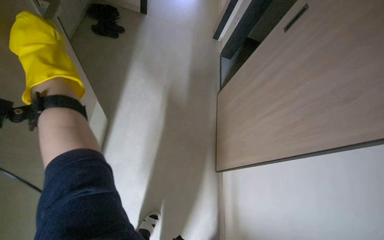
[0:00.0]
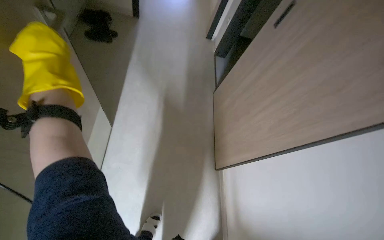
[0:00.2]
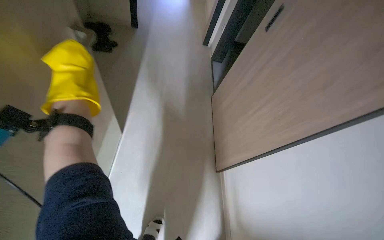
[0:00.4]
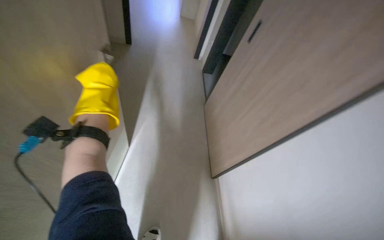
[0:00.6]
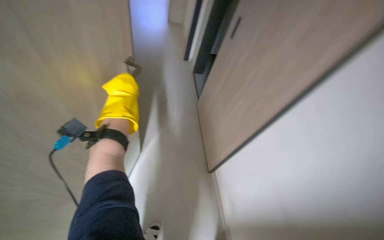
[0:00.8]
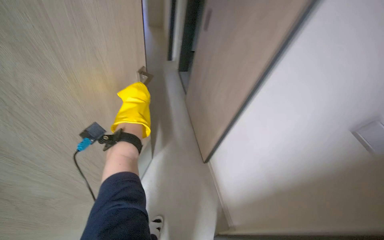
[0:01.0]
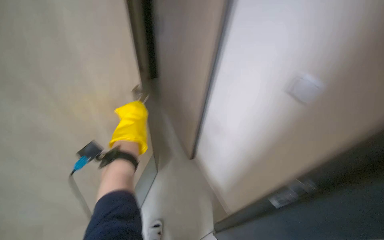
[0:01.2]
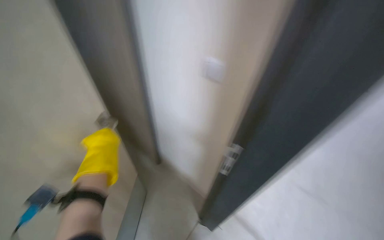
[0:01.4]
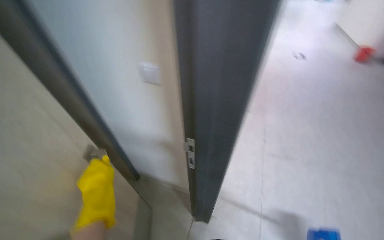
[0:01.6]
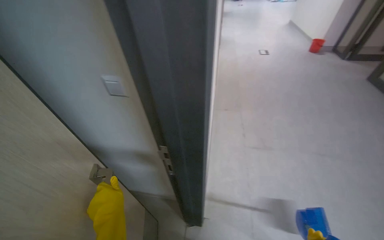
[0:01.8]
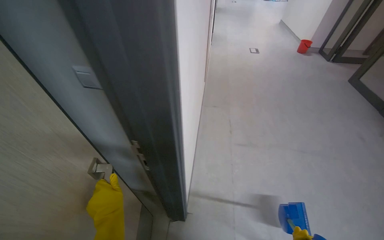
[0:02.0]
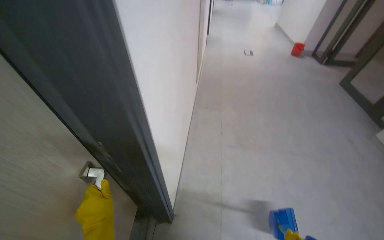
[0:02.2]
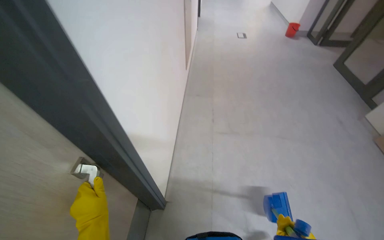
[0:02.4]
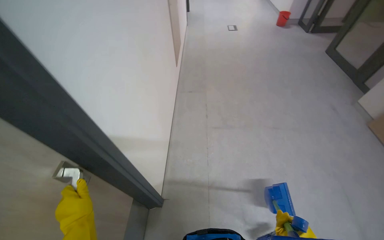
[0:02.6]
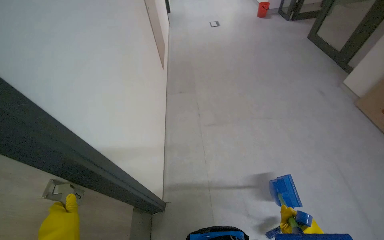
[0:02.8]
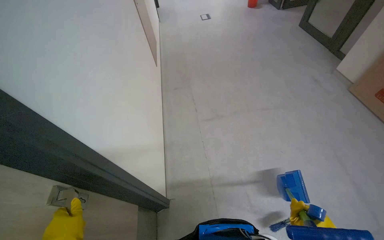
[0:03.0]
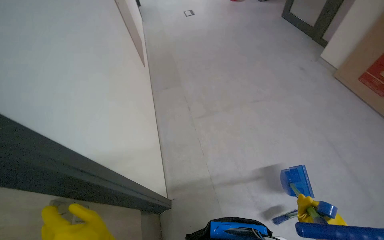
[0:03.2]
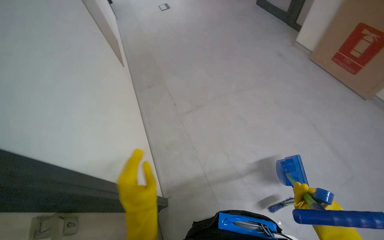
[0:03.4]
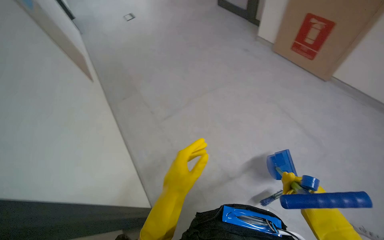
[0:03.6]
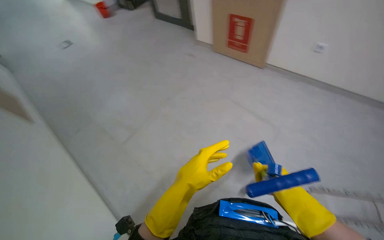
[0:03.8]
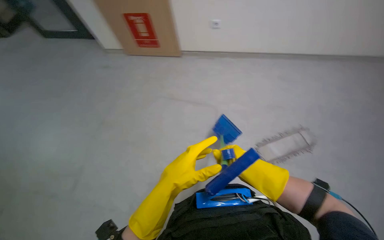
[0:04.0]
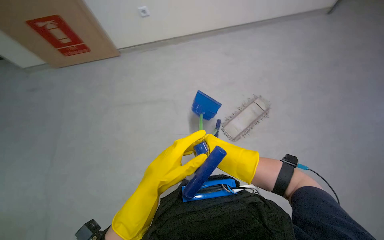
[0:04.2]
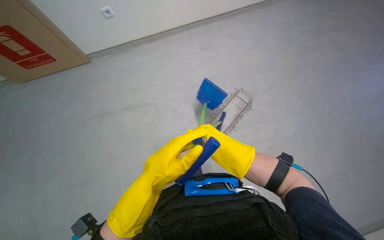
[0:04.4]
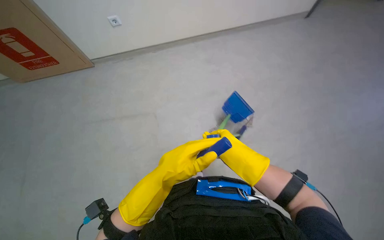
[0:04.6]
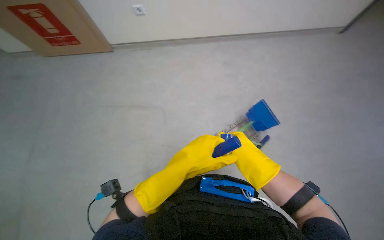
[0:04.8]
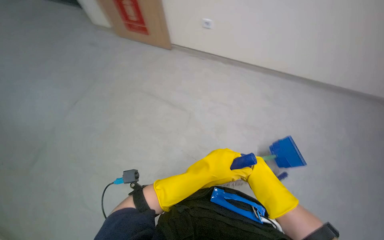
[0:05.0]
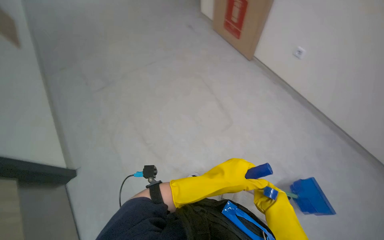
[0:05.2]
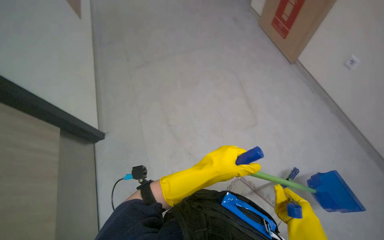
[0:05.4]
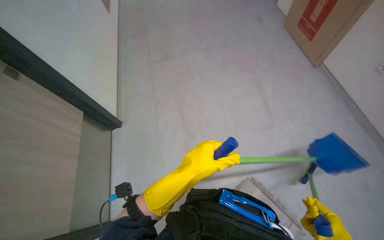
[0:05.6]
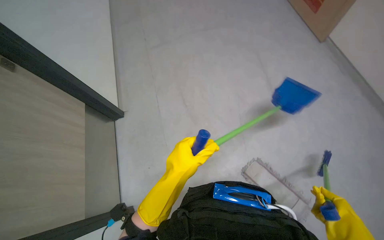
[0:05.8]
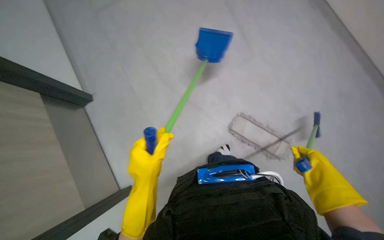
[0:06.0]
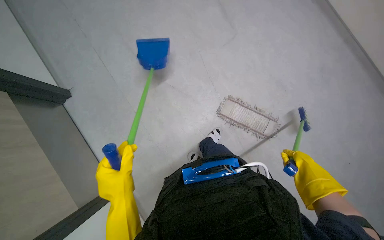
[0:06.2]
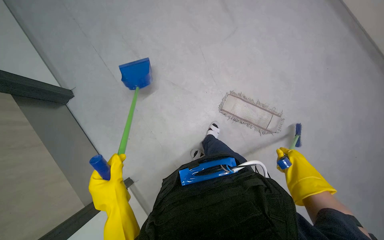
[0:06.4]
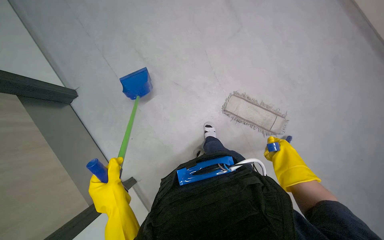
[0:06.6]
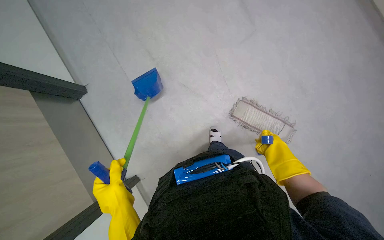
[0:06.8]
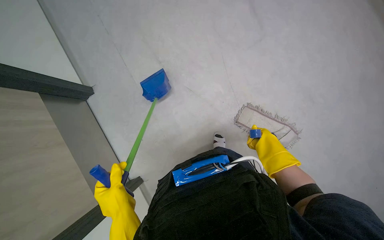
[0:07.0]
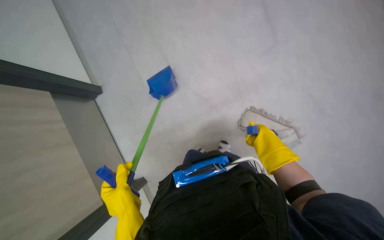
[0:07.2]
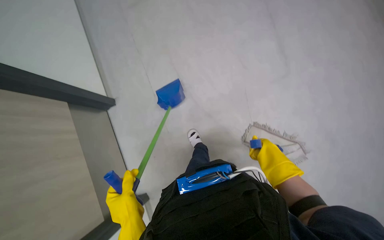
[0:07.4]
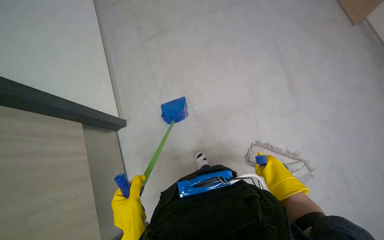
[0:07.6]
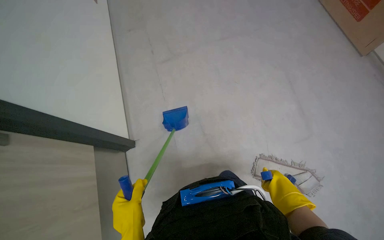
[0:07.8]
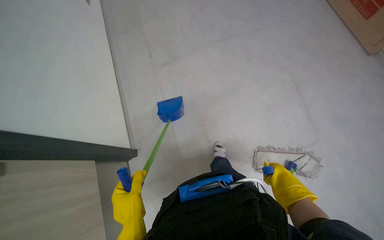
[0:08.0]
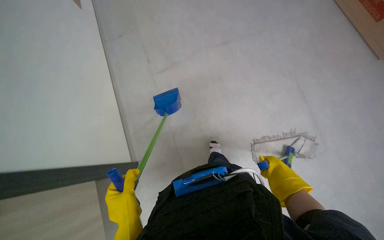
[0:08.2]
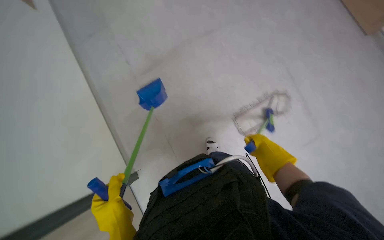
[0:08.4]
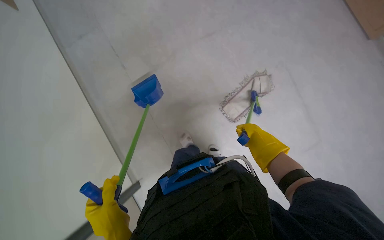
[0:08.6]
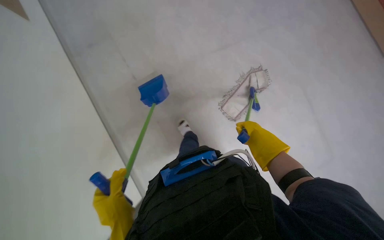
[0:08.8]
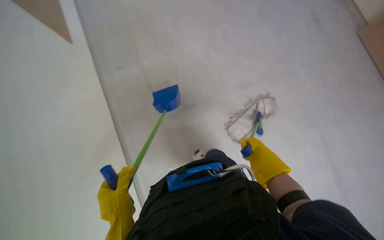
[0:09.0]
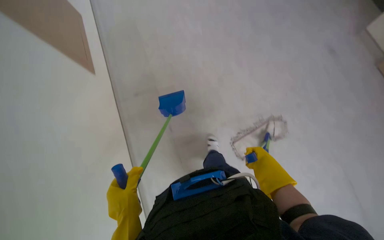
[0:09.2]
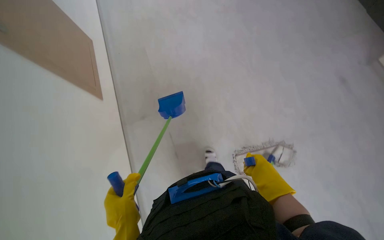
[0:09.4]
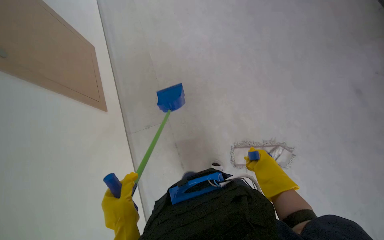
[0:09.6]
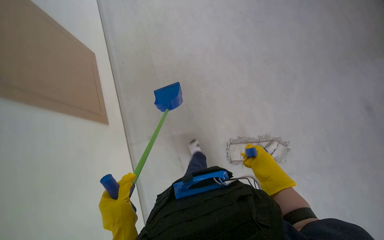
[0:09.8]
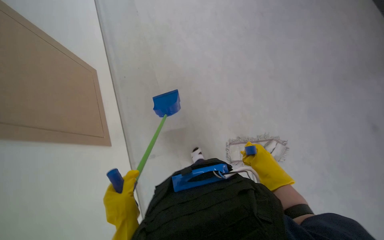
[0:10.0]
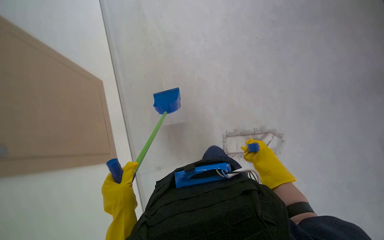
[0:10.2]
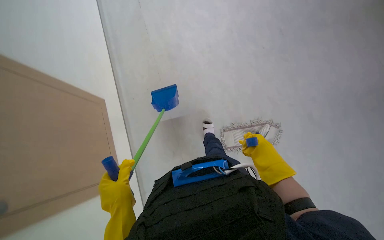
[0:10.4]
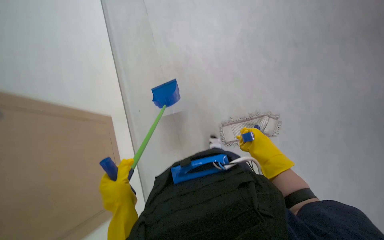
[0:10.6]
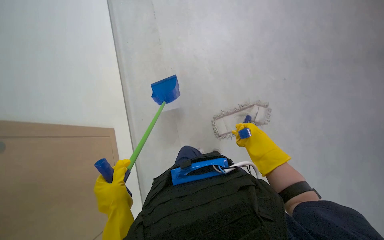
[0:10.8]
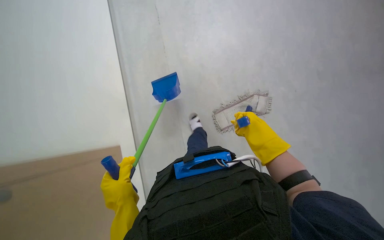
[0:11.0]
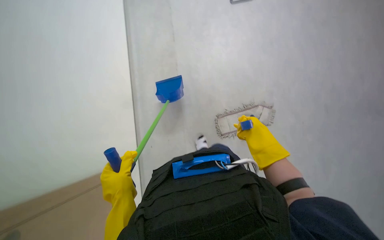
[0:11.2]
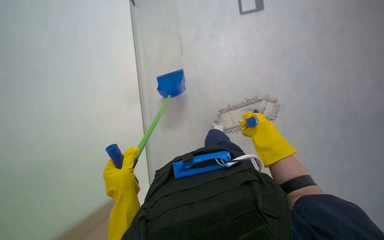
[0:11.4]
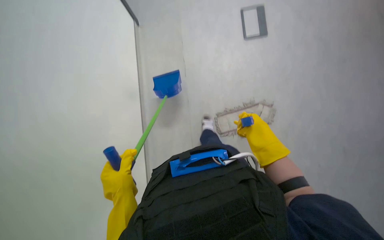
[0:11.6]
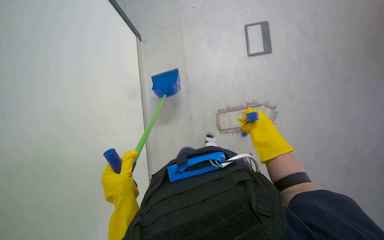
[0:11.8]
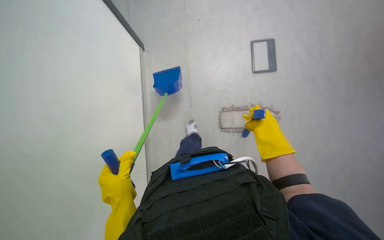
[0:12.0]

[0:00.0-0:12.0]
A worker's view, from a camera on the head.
Job: sweeping floor.
The whole recording: Sweeping and collecting debris from floor. The worker sweeps debris from the floor with a brush and collects it with a dustpan.
0:01.6 to 0:03.0: The wearer looks approximately 35 degrees further to the right.
0:03.0 to 0:04.4: The head rotates approximately 85 degrees to the right.
0:04.4 to 0:06.0: The head rotates roughly 20 degrees to the left.
0:06.0 to 0:07.6: The right hand moves to the left, some 10 cm, and reaches about 20 cm farther from the camera, then returns.
0:07.6 to 0:09.0: The hands stay close to where they were, moving slightly.
0:09.0 to 0:10.4: The view tilts approximately 15 degrees upward.
0:10.4 to 0:12.0: The right hand moves up the picture, roughly 15 cm.

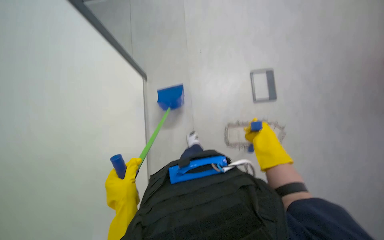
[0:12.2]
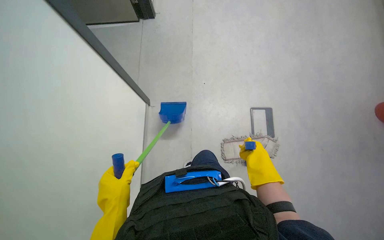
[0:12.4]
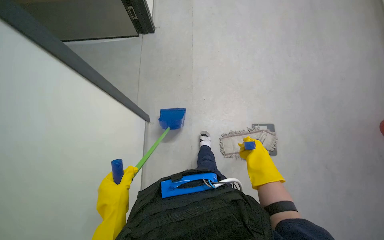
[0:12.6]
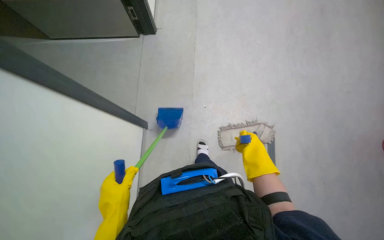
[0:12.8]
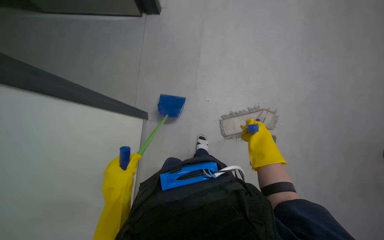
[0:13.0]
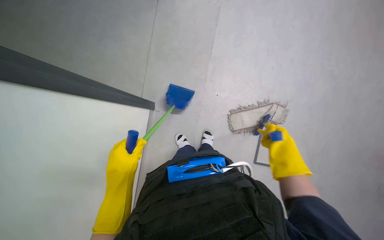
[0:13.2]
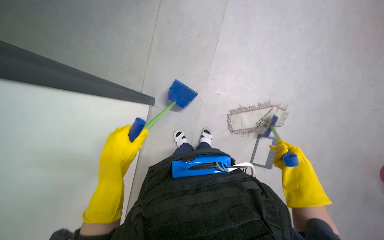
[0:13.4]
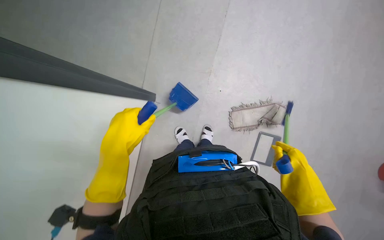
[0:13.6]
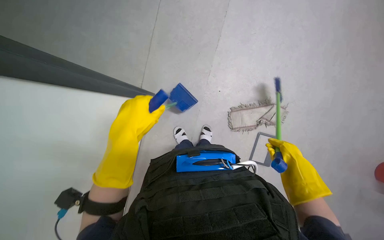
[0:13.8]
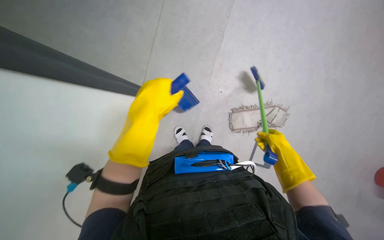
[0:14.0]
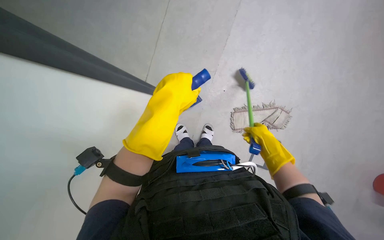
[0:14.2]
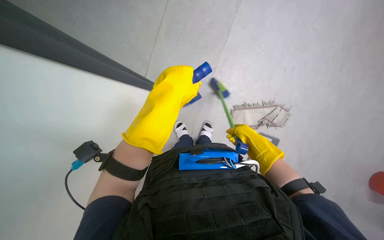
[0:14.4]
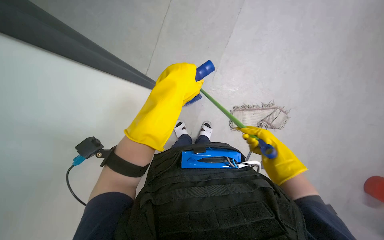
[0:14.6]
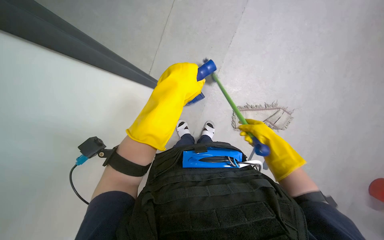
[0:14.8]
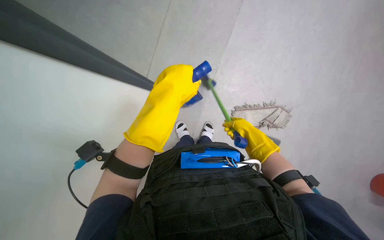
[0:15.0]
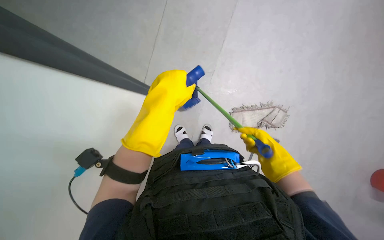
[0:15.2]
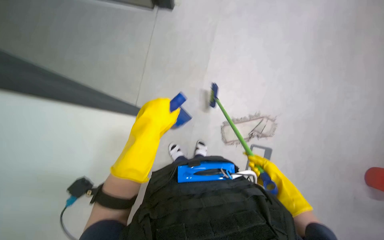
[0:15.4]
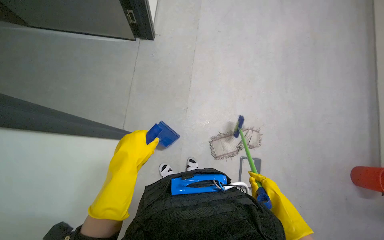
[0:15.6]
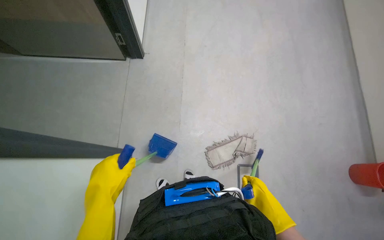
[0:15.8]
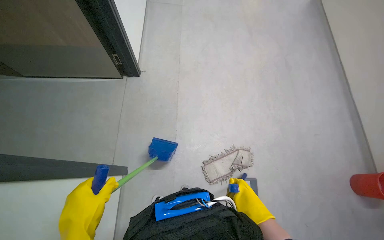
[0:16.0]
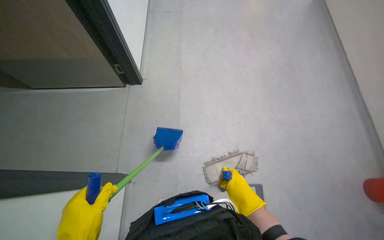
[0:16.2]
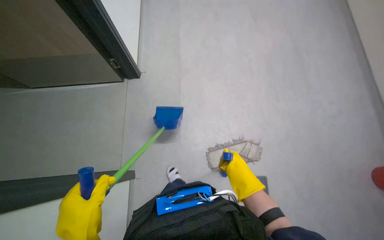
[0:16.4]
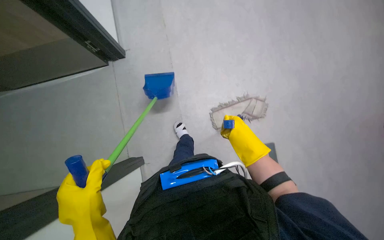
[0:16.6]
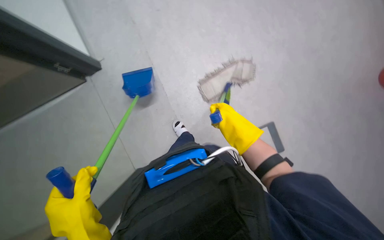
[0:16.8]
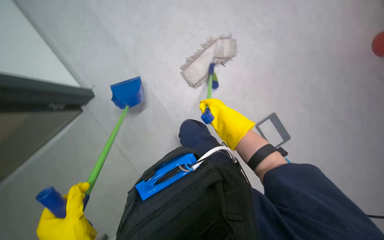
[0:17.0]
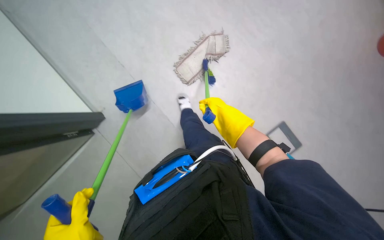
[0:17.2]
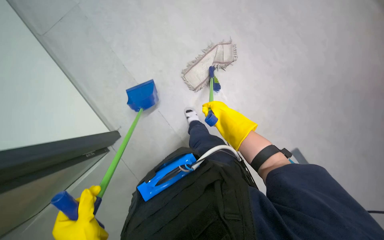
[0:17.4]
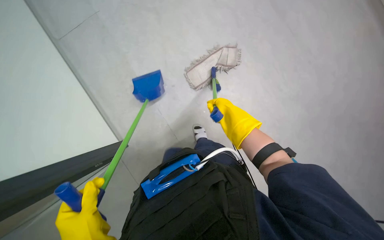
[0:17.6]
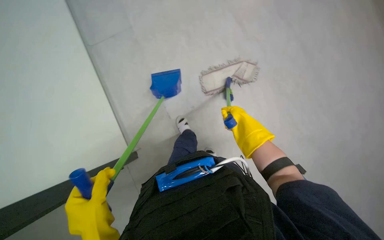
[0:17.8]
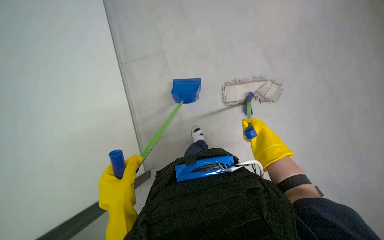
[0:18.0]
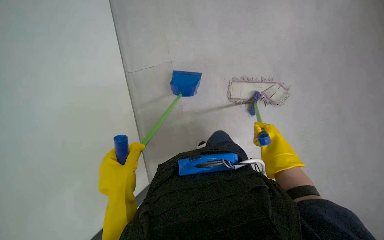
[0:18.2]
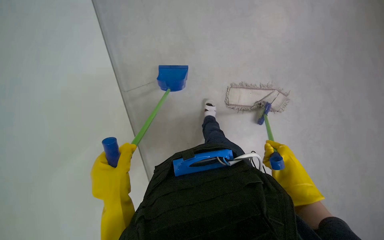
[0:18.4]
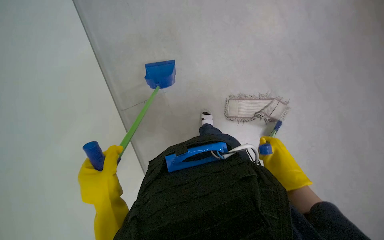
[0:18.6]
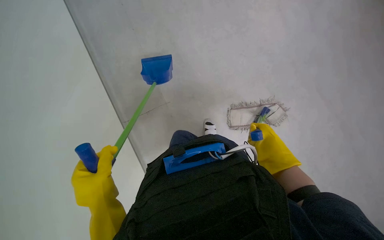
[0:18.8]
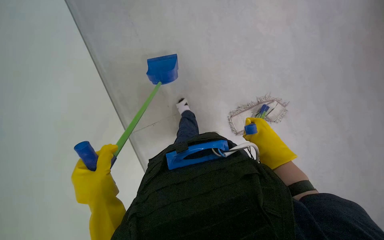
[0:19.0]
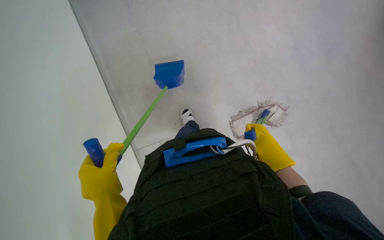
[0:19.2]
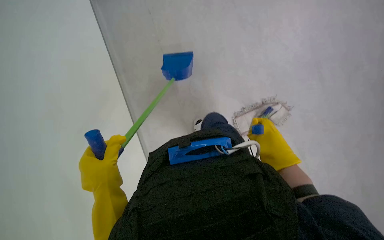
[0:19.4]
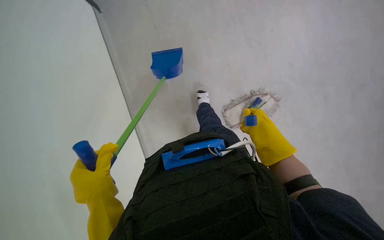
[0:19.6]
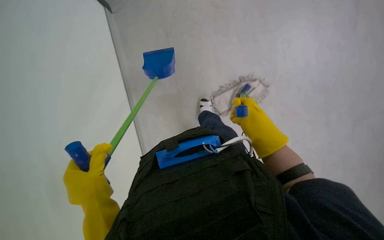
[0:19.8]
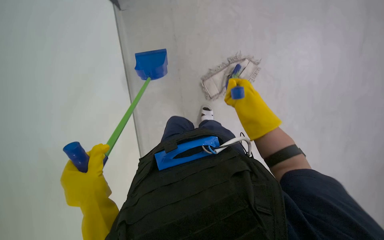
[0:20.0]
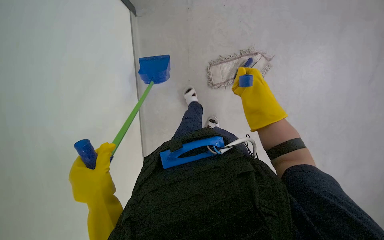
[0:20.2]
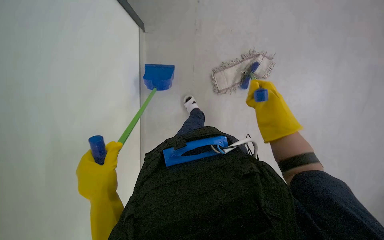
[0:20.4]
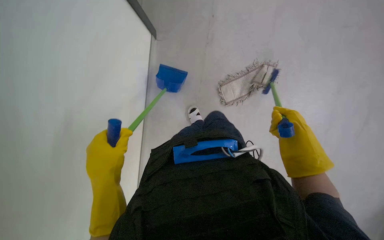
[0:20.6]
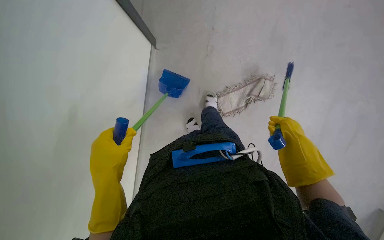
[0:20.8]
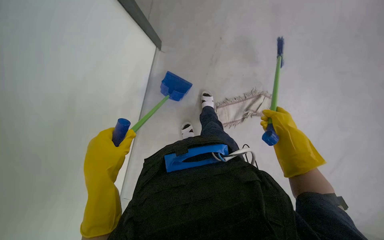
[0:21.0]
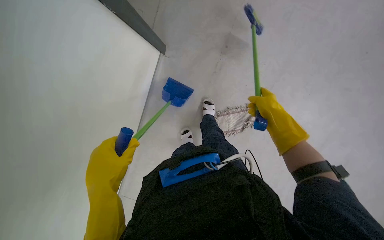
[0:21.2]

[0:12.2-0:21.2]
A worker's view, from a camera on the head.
Job: sweeping floor.
The whole recording: Sweeping and collecting debris from floor. The worker sweeps debris from the floor with a brush and collects it with a dustpan.
0:12.2 to 0:13.8: The left hand goes approximately 10 cm up the picture.
0:13.8 to 0:15.2: The left hand heads to the right, covering approximately 10 cm.
0:15.2 to 0:16.6: The camera pitches upward, by some 15 degrees. Everything in view rotates approximately 30 degrees counterclockwise.
0:18.2 to 0:19.8: The view tilts roughly 15 degrees upward.
0:19.8 to 0:21.2: The wearer looks roughly 20 degrees further upward. The right hand moves up and down the picture over about 15 cm, changing direction 2 times.
